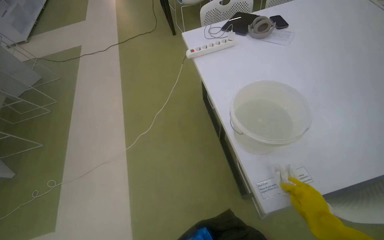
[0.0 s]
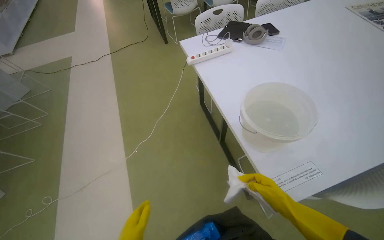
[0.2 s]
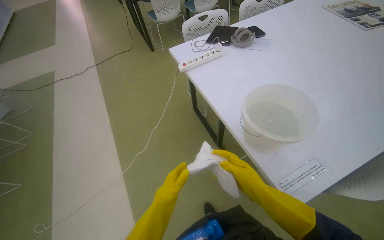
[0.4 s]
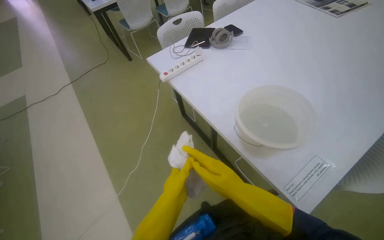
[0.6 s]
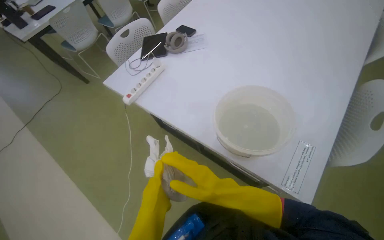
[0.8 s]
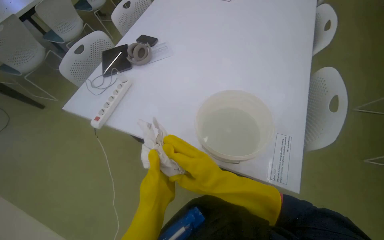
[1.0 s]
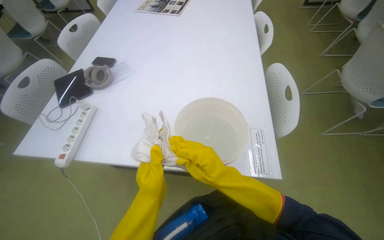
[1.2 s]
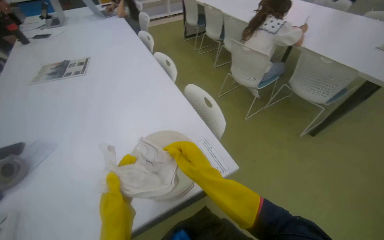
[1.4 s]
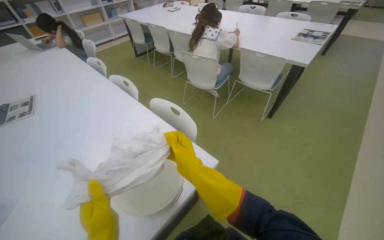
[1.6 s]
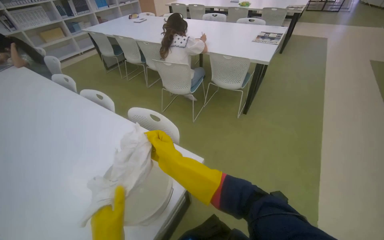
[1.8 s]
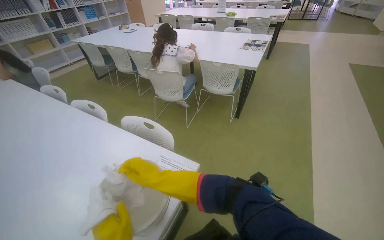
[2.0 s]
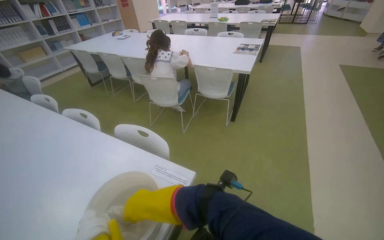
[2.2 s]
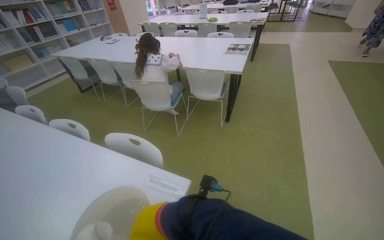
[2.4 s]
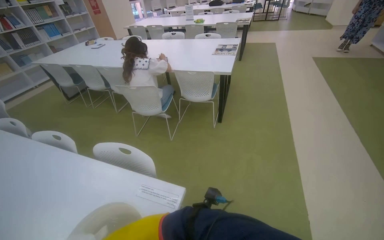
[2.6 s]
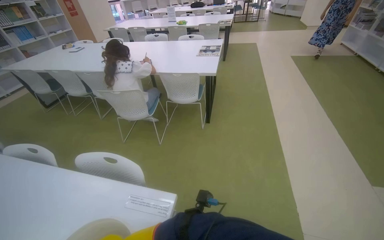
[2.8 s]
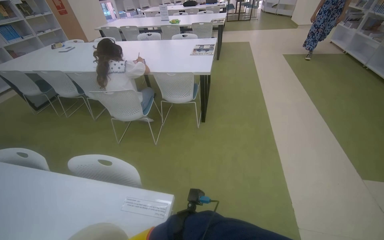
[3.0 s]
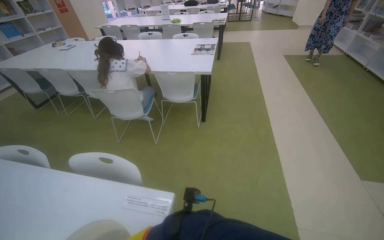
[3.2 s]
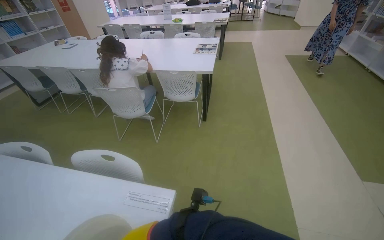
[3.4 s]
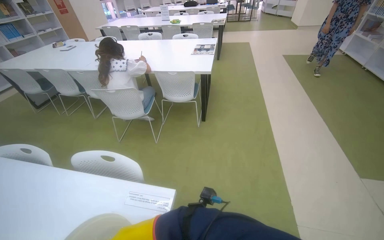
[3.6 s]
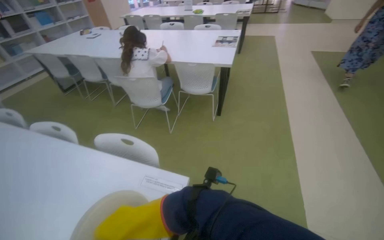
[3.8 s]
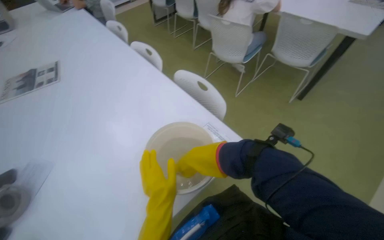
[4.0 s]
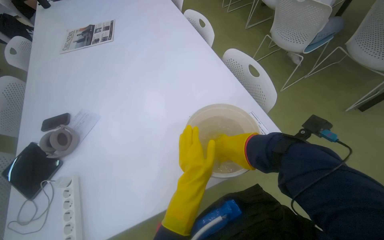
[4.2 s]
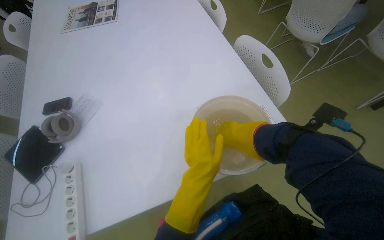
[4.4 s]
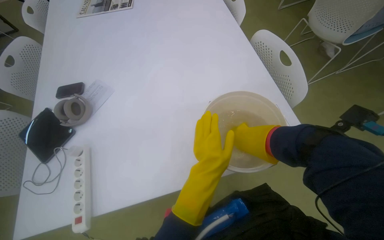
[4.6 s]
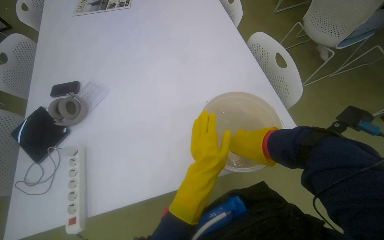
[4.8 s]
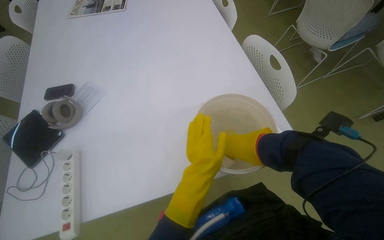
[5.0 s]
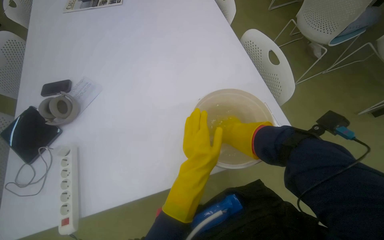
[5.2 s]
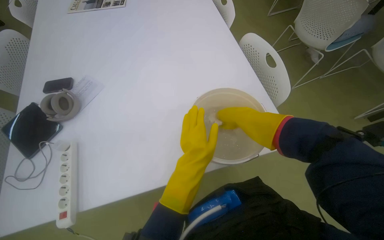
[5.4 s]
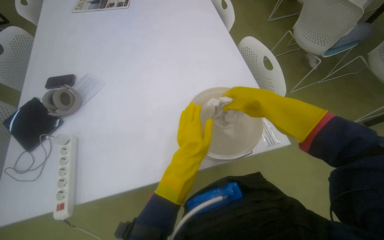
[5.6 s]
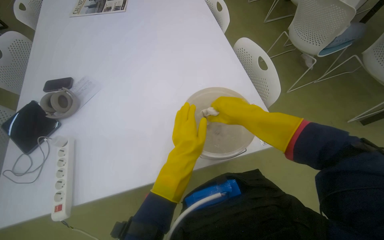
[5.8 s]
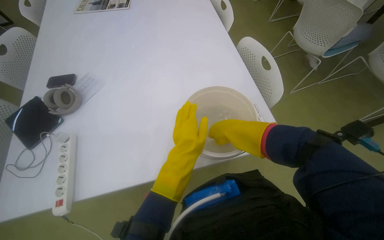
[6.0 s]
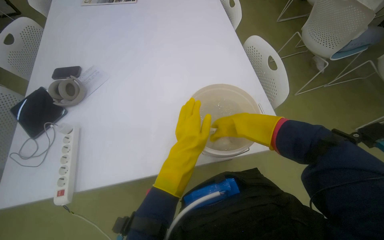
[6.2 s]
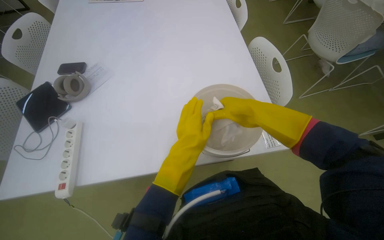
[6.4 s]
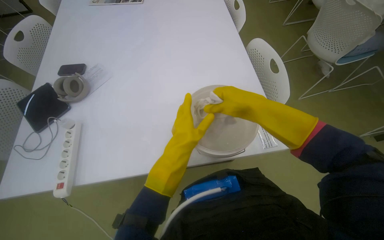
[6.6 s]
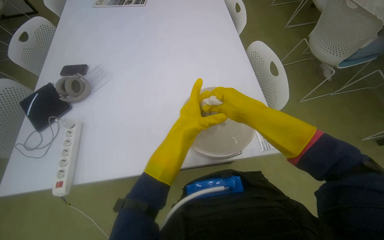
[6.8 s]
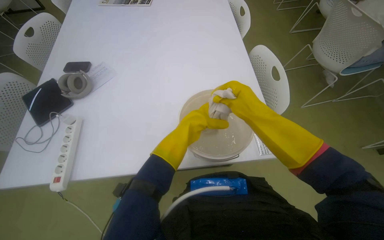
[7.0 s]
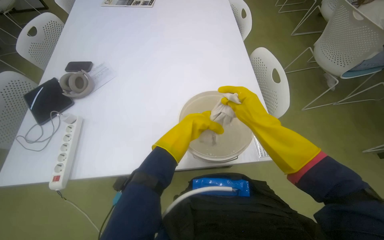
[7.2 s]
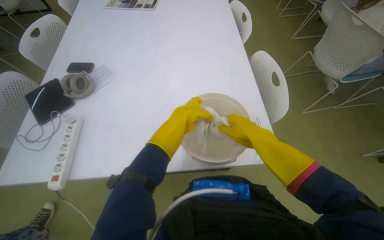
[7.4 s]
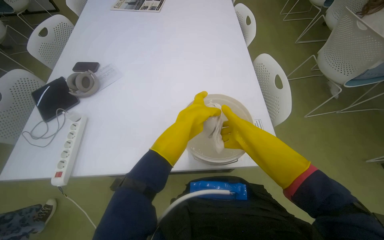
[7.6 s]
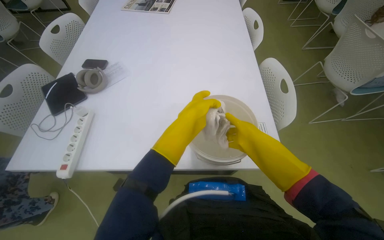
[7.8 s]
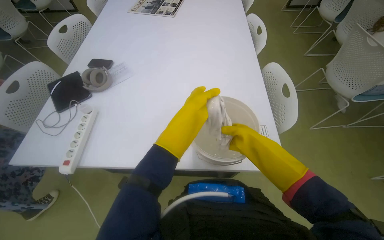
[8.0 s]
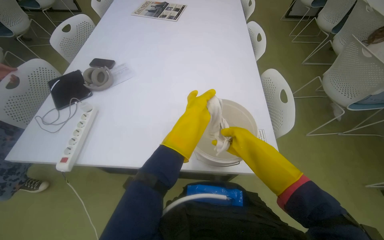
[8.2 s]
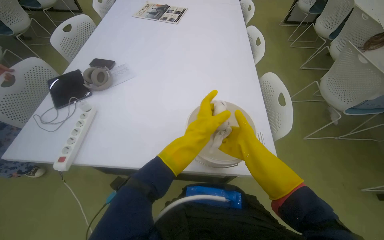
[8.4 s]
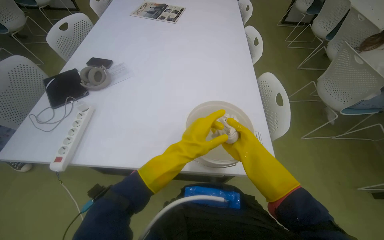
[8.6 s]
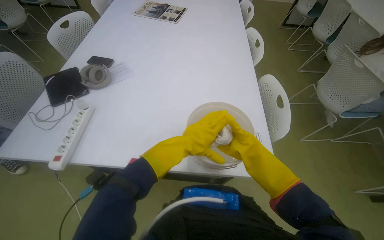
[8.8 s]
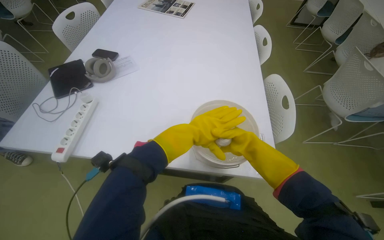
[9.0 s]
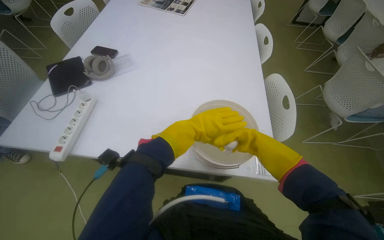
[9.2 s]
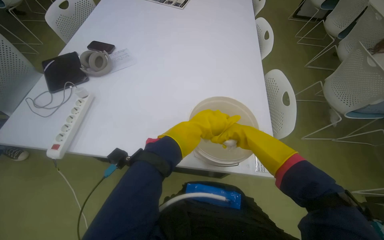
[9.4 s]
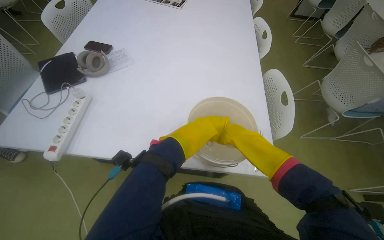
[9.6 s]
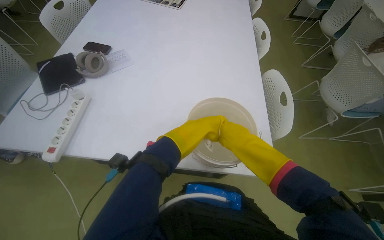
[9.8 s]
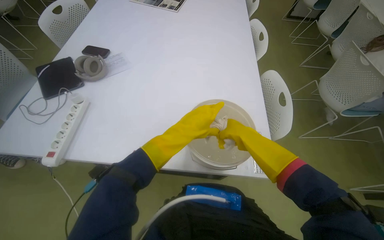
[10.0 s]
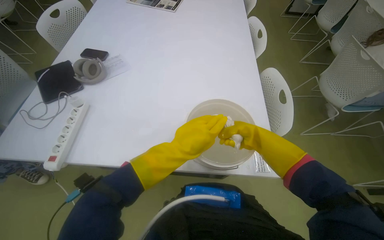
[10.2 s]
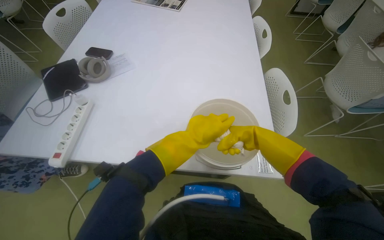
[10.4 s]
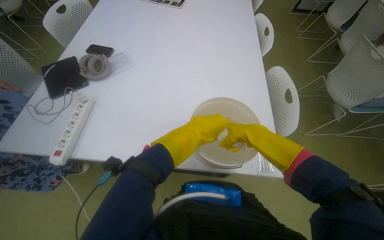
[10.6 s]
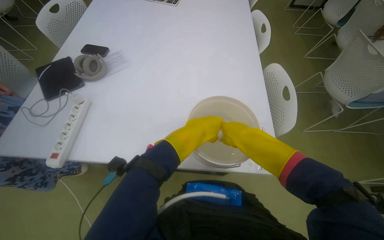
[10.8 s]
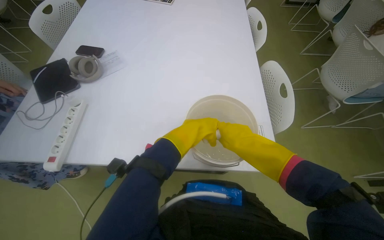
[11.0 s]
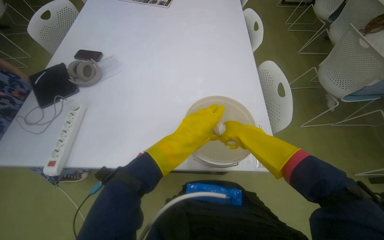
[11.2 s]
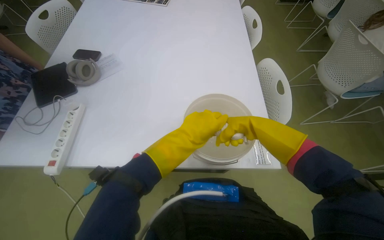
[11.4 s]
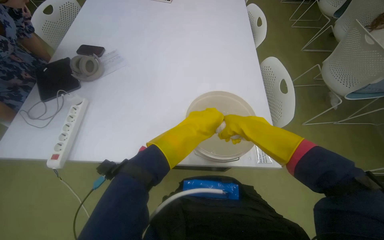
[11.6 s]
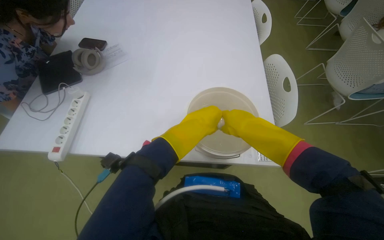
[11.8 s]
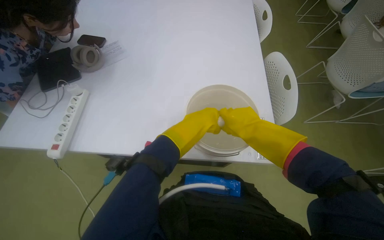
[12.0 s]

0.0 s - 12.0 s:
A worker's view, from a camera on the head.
Job: preparing cleaning supplies.
The whole recording: Preparing cleaning supplies. The worker dips and wrings a cloth in a bucket of water, then wipes the surfaces.
0.0 s - 1.6 s: The head turns to the right by some 95 degrees. The wearer looks approximately 15 degrees further upward.
1.6 s - 3.0 s: The head turns to the right by roughly 30 degrees.
3.0 s - 4.4 s: The wearer's head swings about 55 degrees to the left. The view tilts about 30 degrees downward.
4.4 s - 6.0 s: The right hand reaches about 10 cm up the picture, then returns.
7.6 s - 9.0 s: The right hand moves farther from the camera, about 10 cm.
10.4 s - 12.0 s: The right hand goes roughly 15 cm nearer to the camera and to the left.

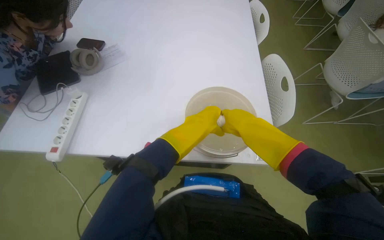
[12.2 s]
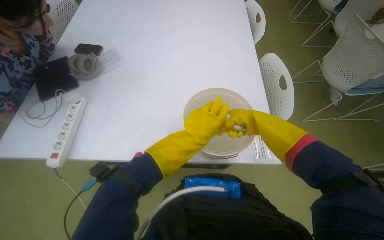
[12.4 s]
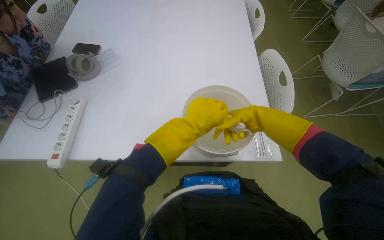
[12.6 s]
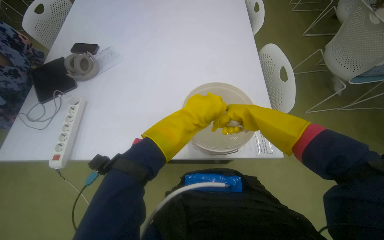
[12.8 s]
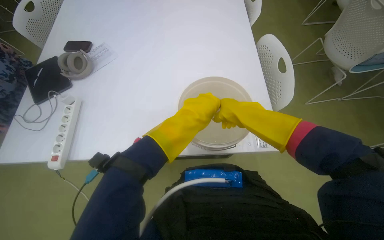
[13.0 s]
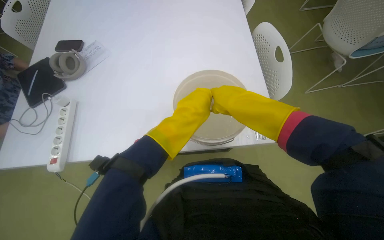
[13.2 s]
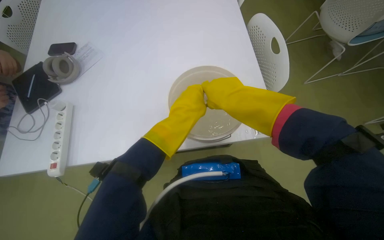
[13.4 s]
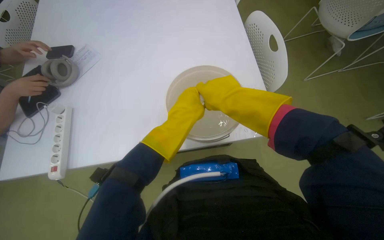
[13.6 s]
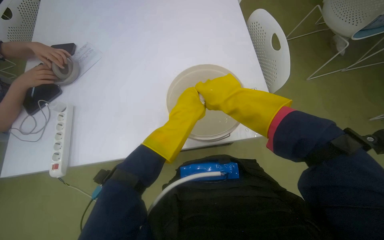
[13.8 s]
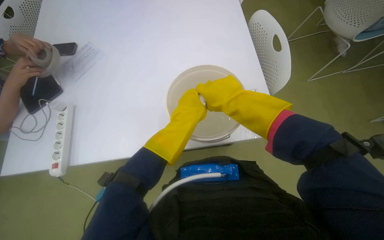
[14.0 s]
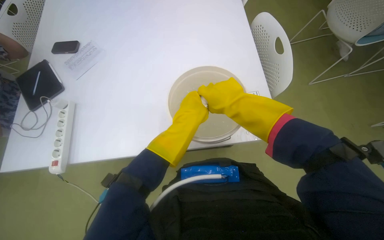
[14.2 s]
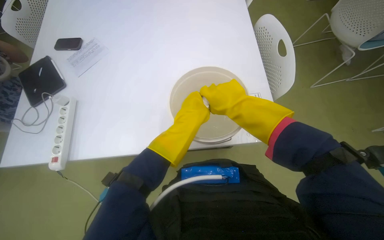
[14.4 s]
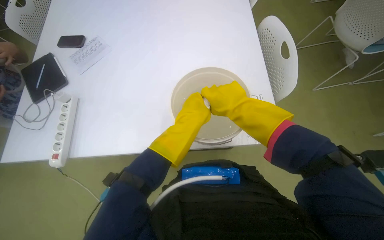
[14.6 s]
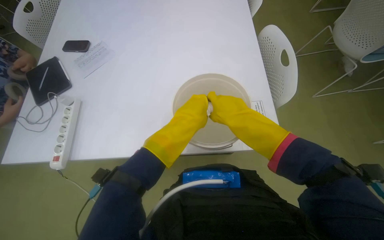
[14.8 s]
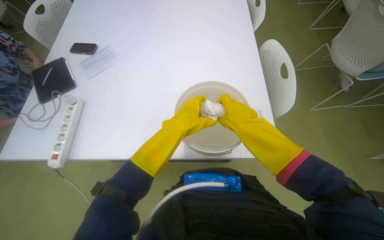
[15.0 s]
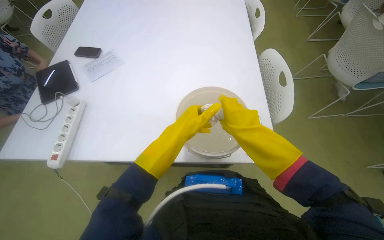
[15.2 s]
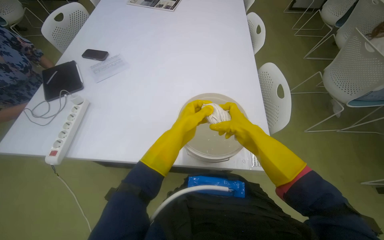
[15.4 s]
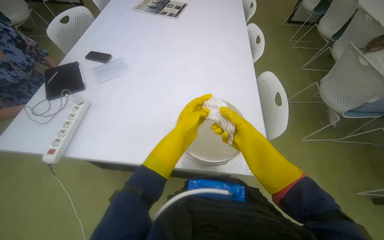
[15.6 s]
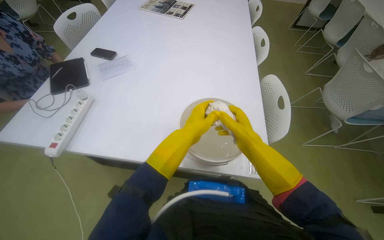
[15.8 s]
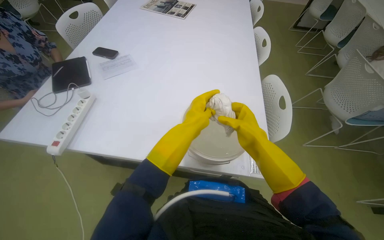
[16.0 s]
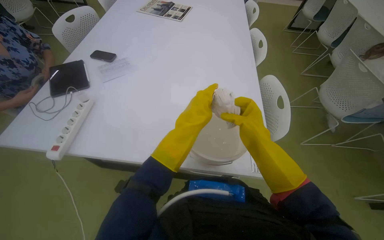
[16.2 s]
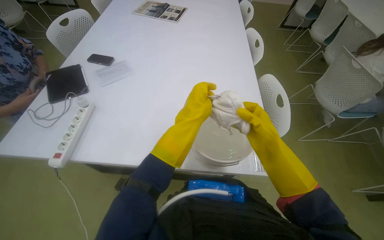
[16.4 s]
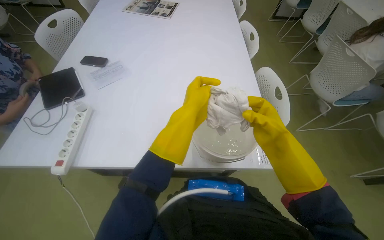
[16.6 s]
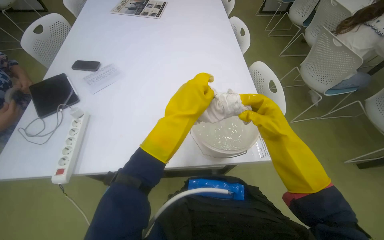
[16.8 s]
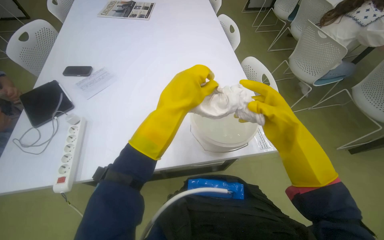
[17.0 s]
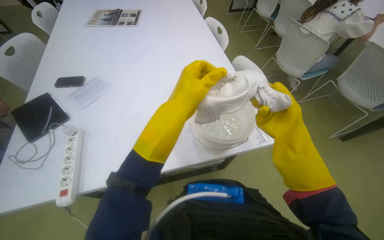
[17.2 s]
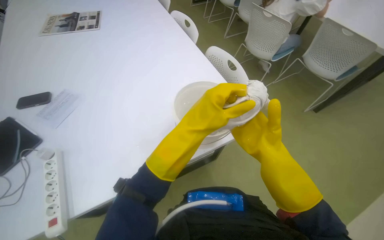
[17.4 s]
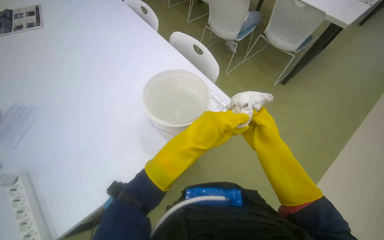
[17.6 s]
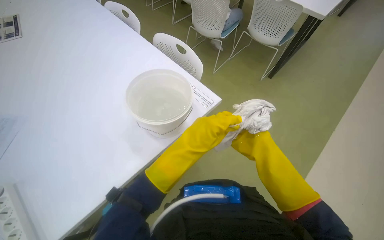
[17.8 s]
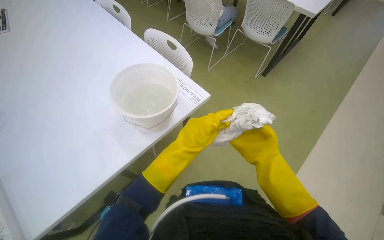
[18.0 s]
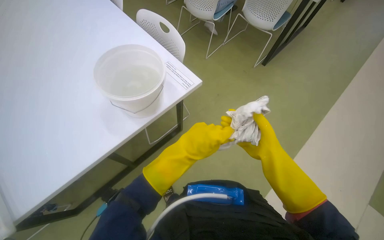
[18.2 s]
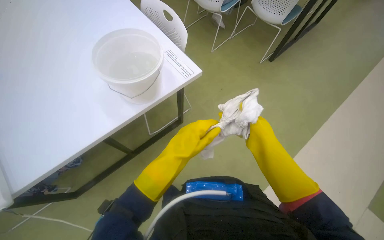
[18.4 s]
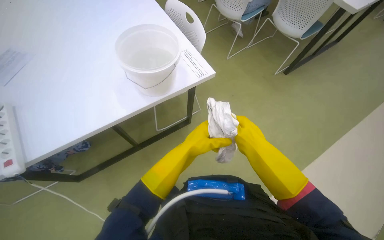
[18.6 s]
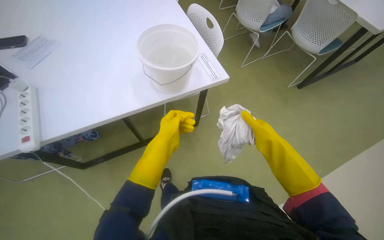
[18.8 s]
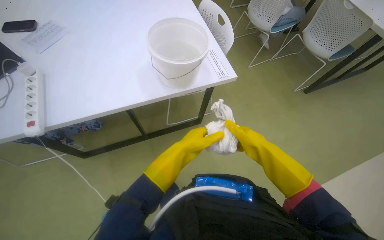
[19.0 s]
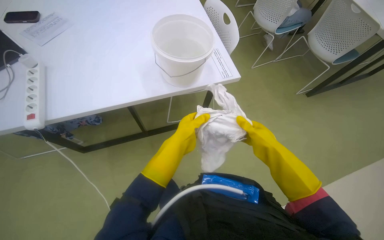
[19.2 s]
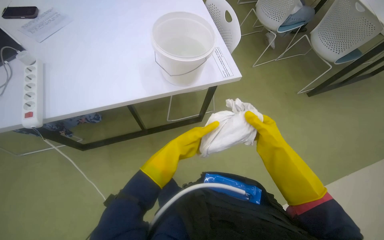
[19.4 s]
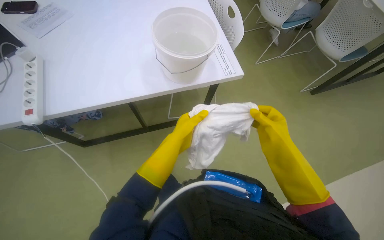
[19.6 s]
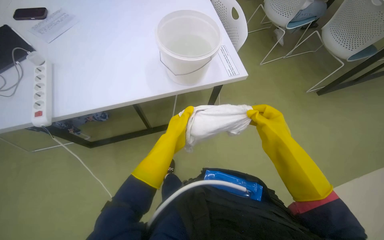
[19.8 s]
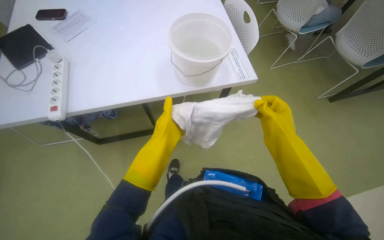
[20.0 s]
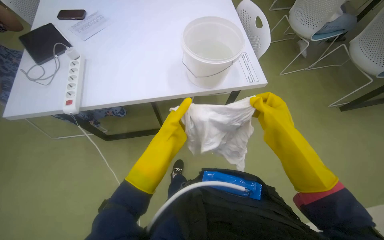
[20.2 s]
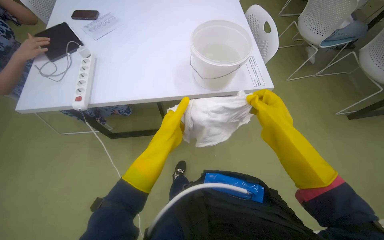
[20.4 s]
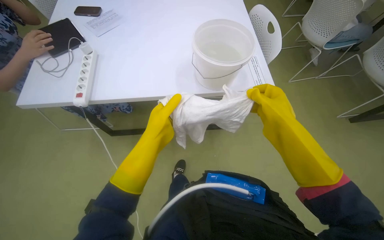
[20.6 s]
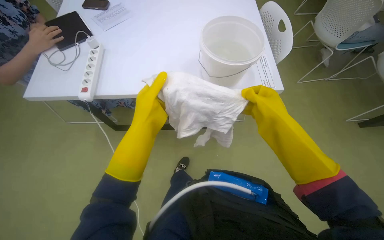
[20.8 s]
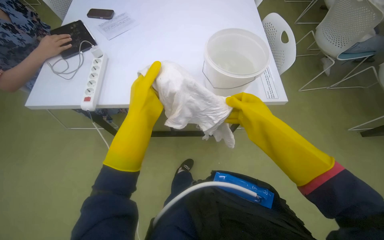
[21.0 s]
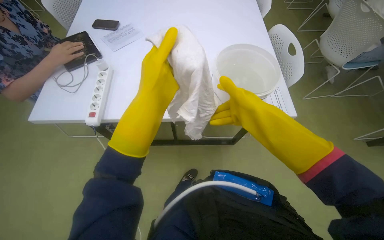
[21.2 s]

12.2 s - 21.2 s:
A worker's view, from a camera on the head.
Job: preparing cleaning supplies.
The whole recording: Preparing cleaning supplies. The worker dips and wrings a cloth in a bucket of water, then wipes the surfaces.
13.8 s - 15.2 s: The hands stay close to where they were, moving slightly.
15.2 s - 16.6 s: The hands make small movements and keep their place.
16.6 s - 18.2 s: The wearer's head swings some 45 degrees to the right.
18.2 s - 19.8 s: The left hand travels to the left by some 10 cm.
19.8 s - 21.2 s: The left hand shifts some 20 cm up the picture and nearer to the camera; the right hand shifts approximately 30 cm up the picture and to the left.
